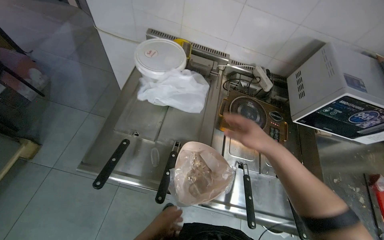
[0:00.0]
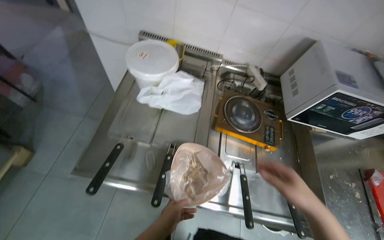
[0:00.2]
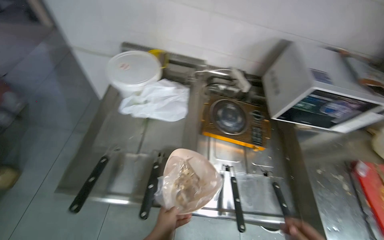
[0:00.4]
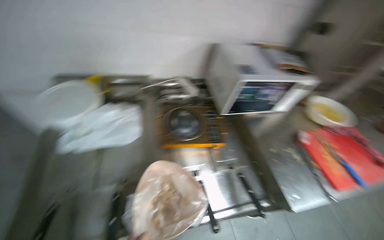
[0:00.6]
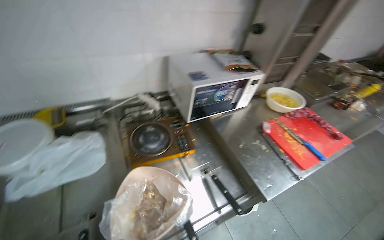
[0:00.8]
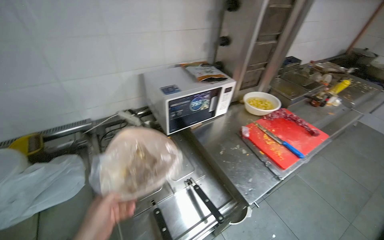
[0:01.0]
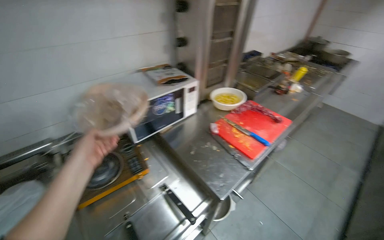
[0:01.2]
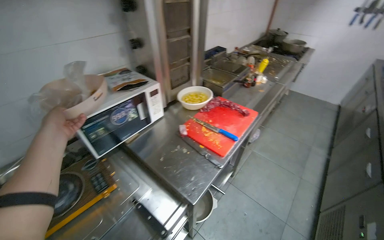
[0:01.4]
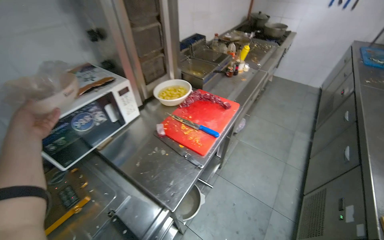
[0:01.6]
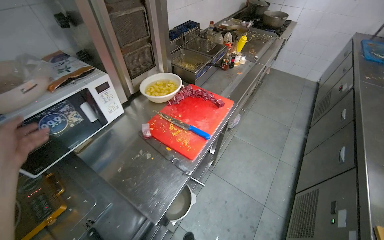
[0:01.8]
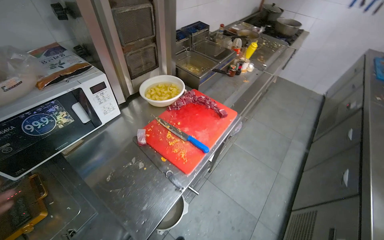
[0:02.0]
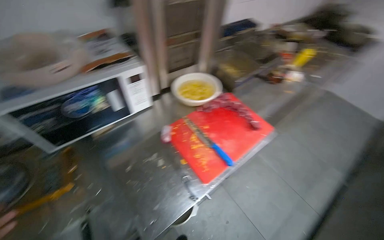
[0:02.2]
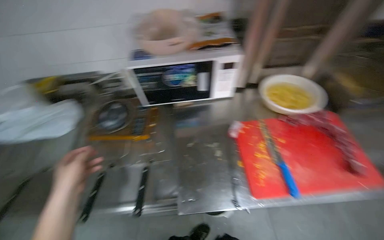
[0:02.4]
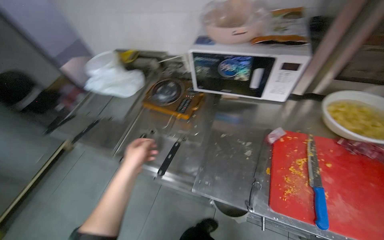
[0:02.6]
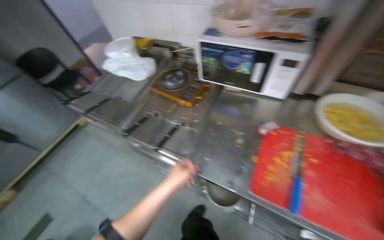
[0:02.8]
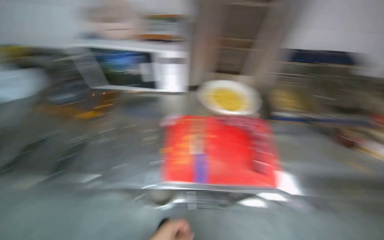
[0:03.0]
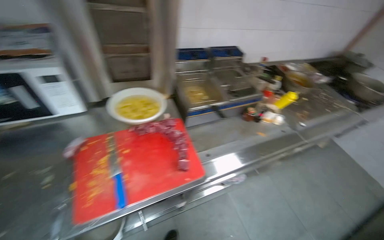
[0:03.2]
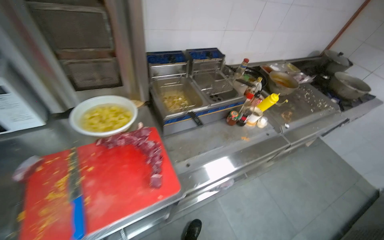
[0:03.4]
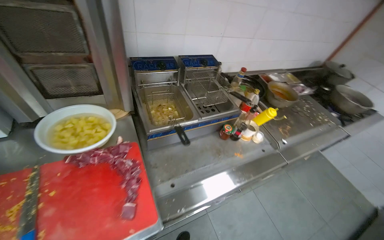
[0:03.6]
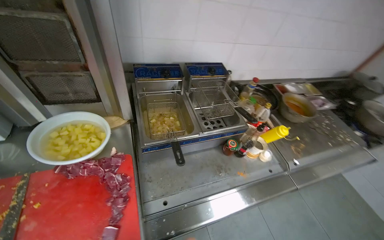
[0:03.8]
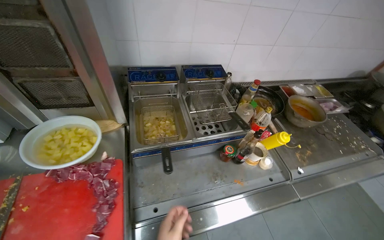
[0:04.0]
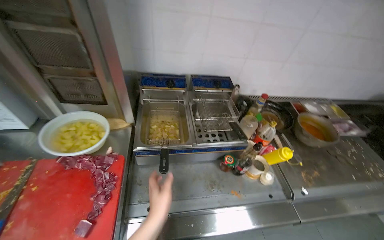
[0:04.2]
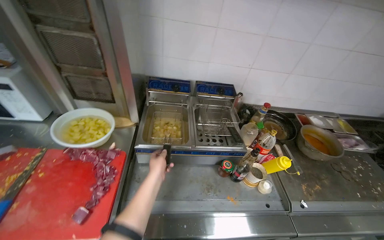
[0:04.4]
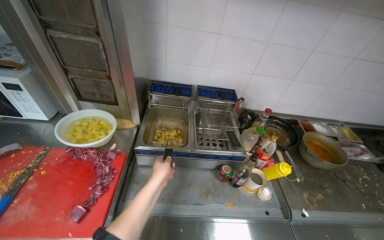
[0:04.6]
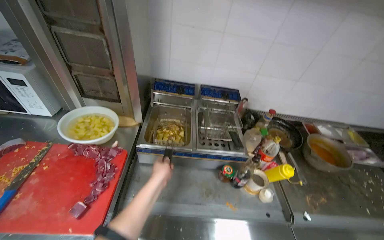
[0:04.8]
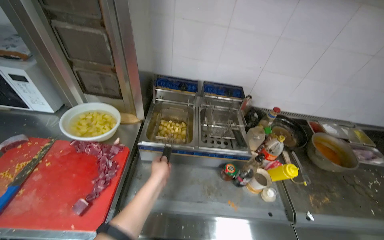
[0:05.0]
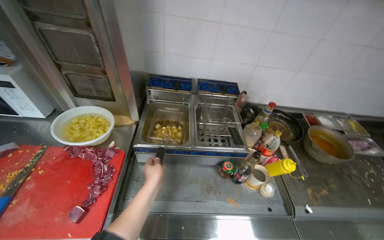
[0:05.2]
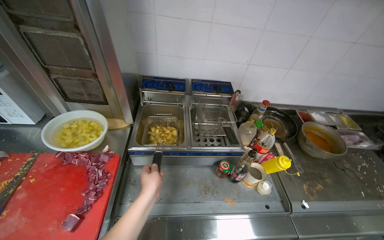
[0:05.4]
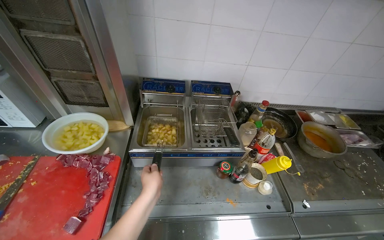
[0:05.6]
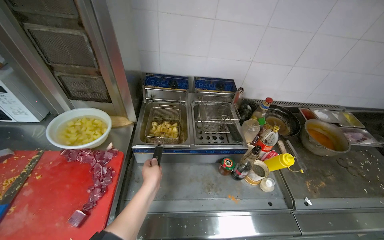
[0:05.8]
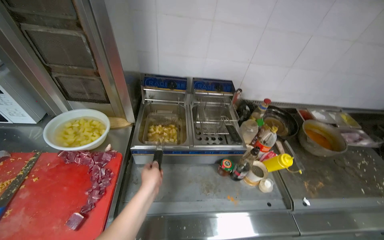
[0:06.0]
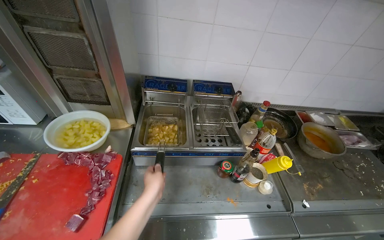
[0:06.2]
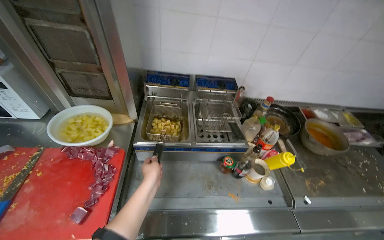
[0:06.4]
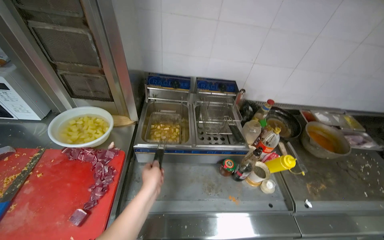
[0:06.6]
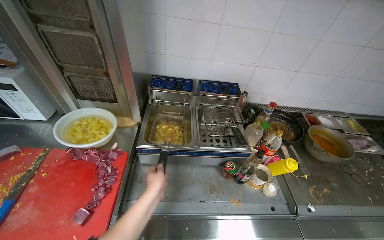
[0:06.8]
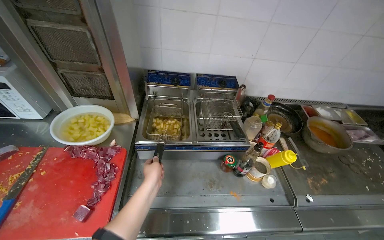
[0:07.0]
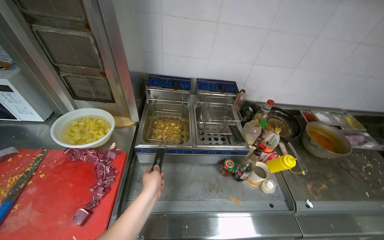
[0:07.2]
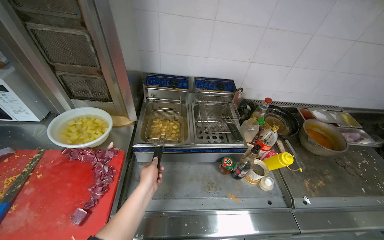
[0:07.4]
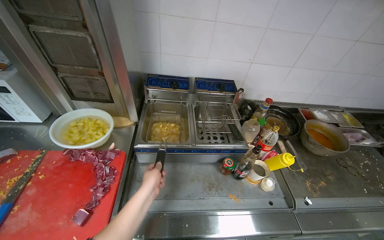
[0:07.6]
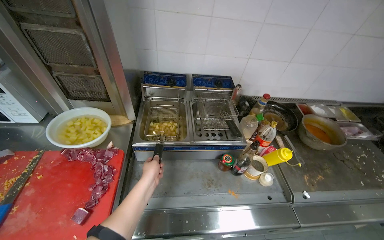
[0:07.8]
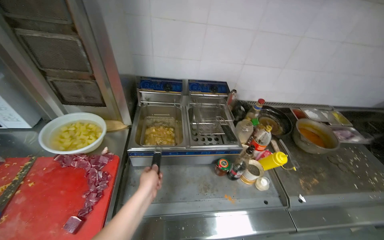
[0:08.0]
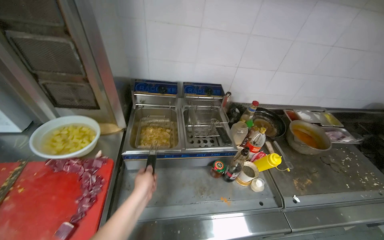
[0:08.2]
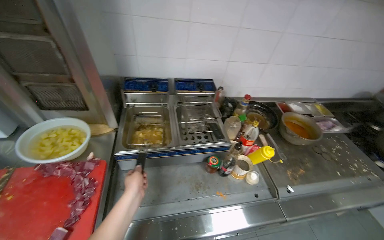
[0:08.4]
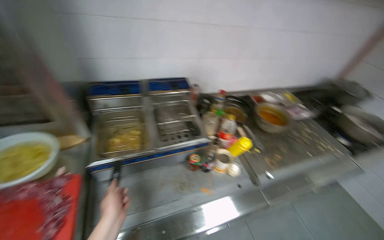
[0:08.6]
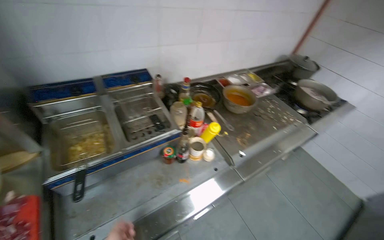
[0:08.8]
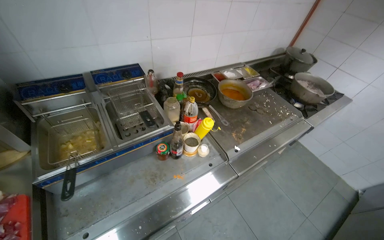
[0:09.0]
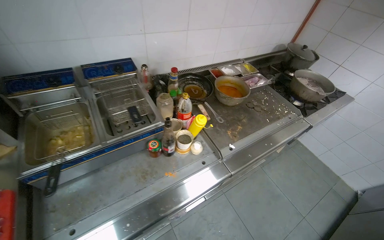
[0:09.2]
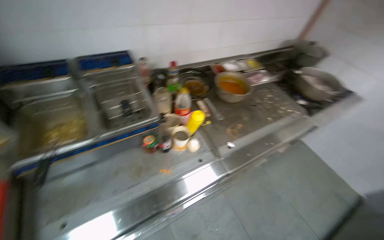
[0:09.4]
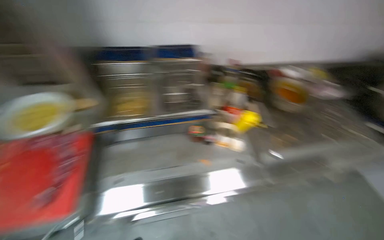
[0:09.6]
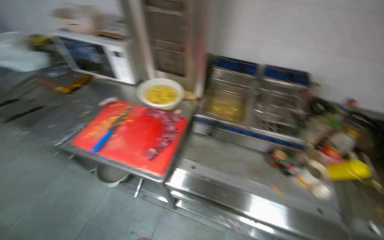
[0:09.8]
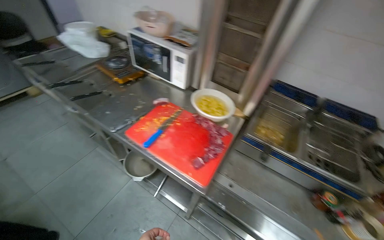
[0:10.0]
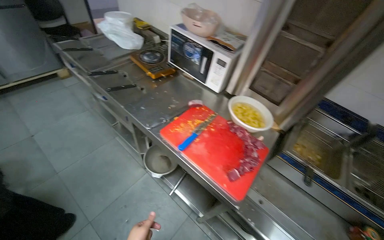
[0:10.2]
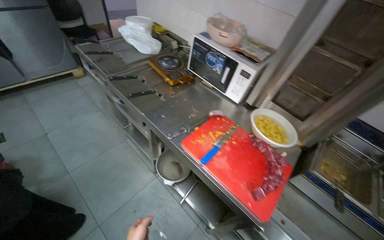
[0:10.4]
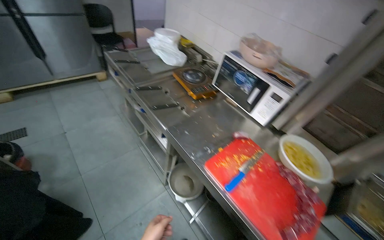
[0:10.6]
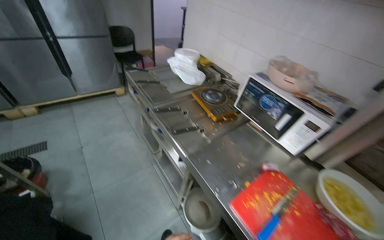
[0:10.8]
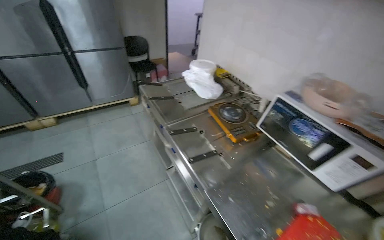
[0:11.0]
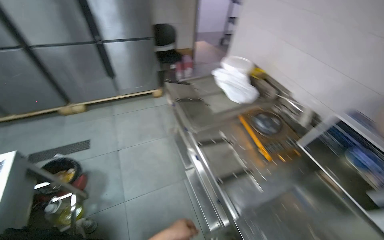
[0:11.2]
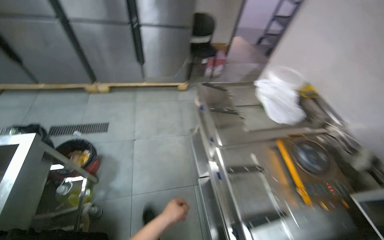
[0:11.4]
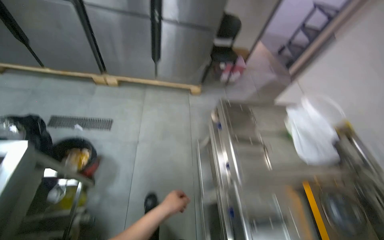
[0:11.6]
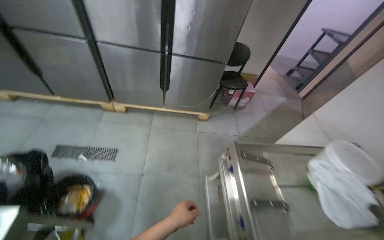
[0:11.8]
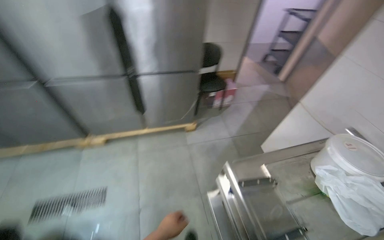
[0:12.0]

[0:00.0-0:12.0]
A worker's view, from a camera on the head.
Job: preparing food.
The whole recording: Preparing and portioning various ingredients. The worker prepares and portions various ingredients, including fried potatoes, chopped vegetables, and meat, onto plates.
0:00.0 to 0:01.6: The camera is carried roughly 70 cm. The wearer looks approximately 70 degrees further to the right.
0:01.6 to 0:03.0: The camera travels approximately 50 cm. The wearer's head swings some 60 degrees to the left.
0:03.0 to 0:04.4: The camera is carried about 60 cm.
0:07.6 to 0:09.0: The wearer looks about 30 degrees further to the right.
0:09.0 to 0:10.4: The camera is carried some 70 cm. The wearer's head swings roughly 75 degrees to the left.
0:10.4 to 0:12.0: The head travels approximately 1.5 m. The wearer's head swings about 30 degrees to the left.

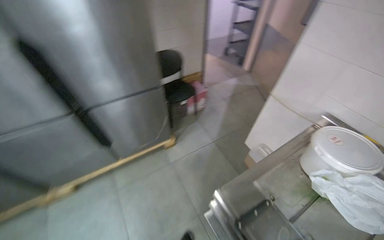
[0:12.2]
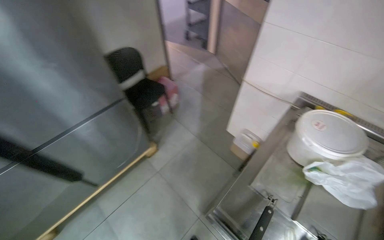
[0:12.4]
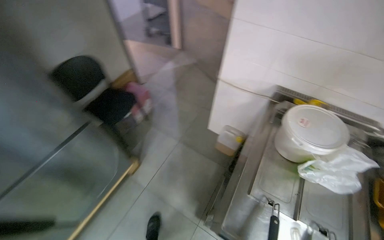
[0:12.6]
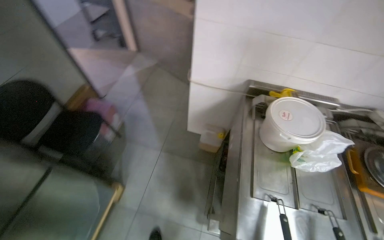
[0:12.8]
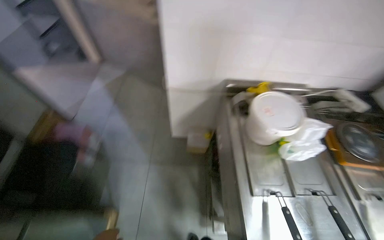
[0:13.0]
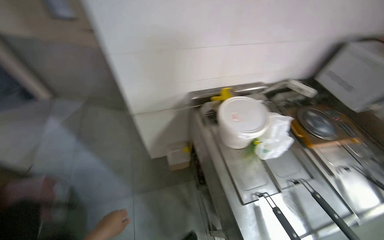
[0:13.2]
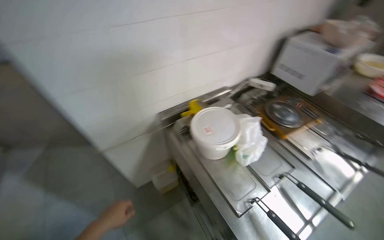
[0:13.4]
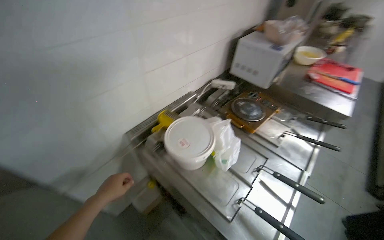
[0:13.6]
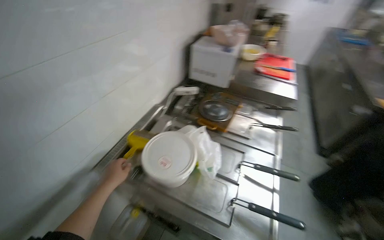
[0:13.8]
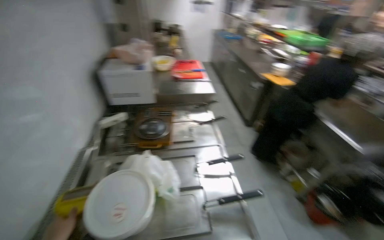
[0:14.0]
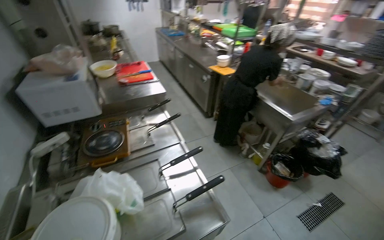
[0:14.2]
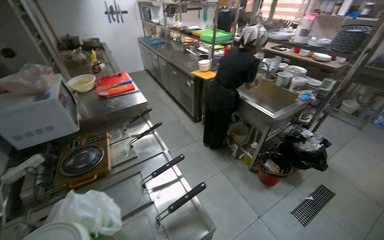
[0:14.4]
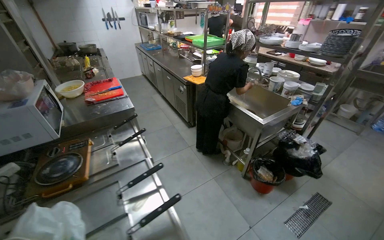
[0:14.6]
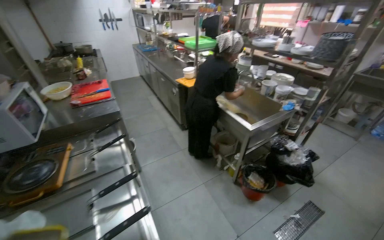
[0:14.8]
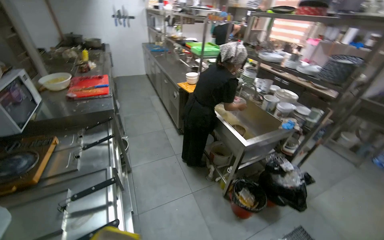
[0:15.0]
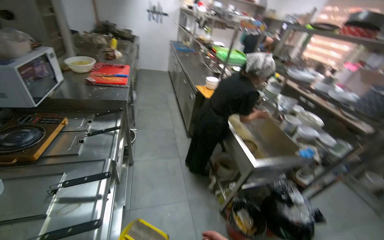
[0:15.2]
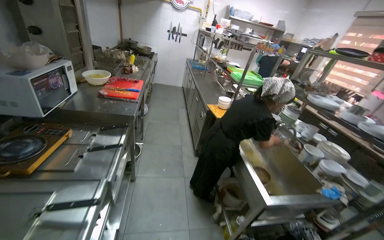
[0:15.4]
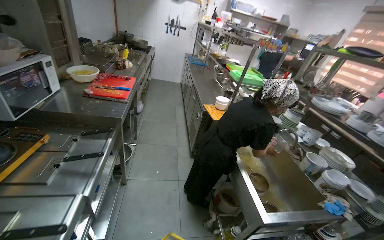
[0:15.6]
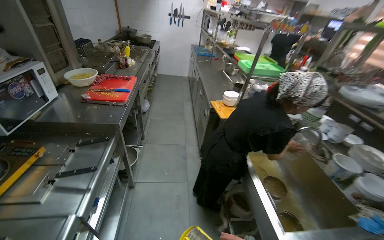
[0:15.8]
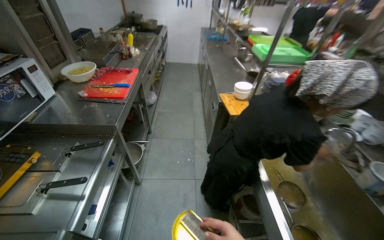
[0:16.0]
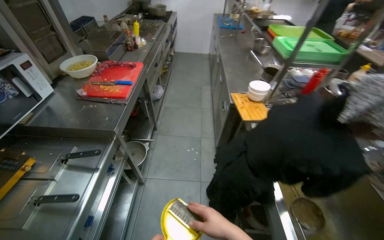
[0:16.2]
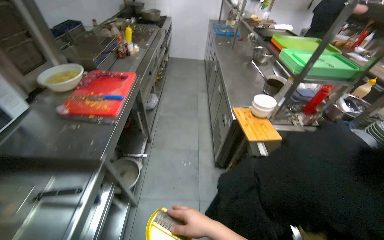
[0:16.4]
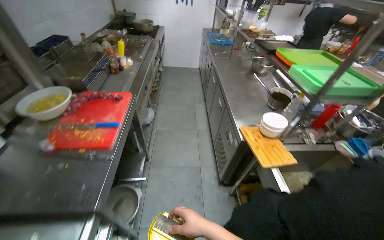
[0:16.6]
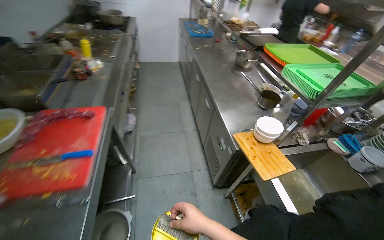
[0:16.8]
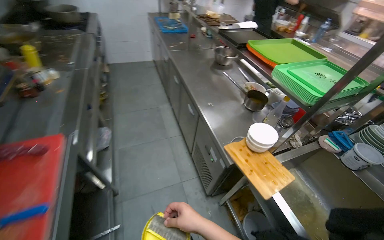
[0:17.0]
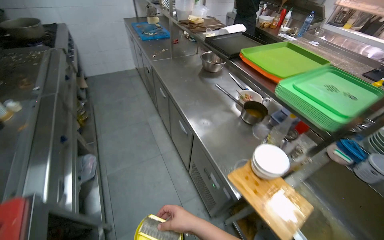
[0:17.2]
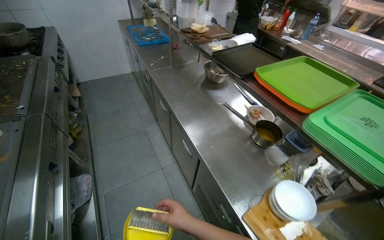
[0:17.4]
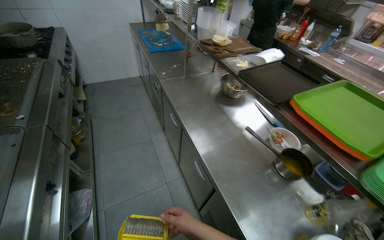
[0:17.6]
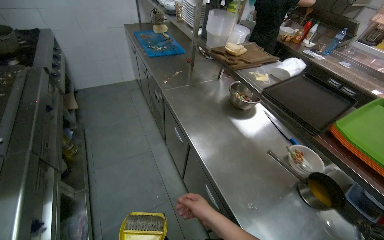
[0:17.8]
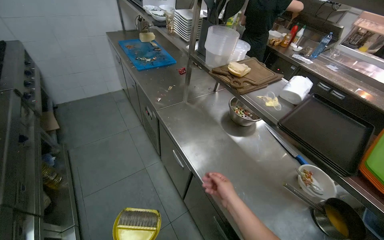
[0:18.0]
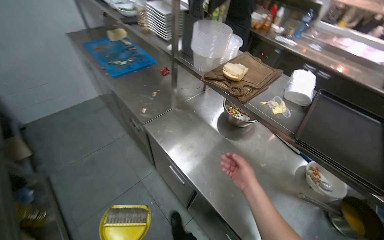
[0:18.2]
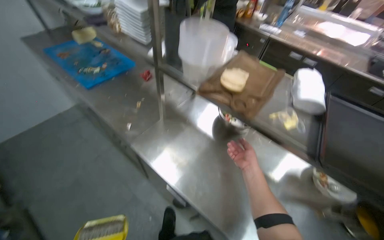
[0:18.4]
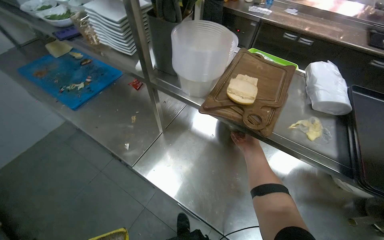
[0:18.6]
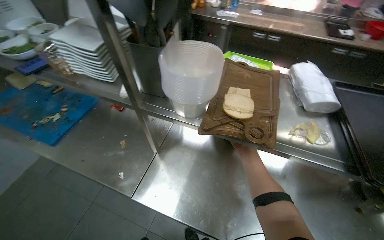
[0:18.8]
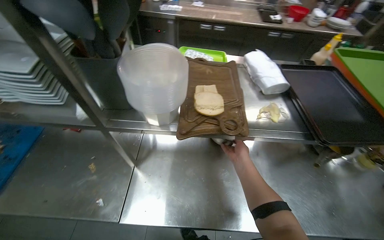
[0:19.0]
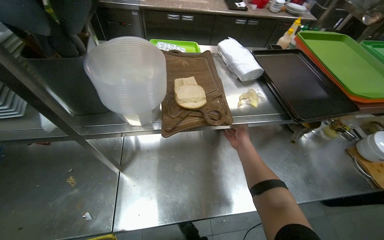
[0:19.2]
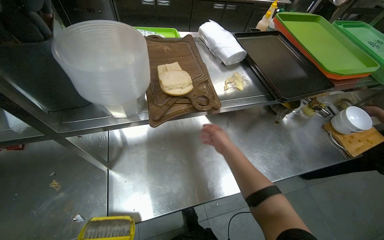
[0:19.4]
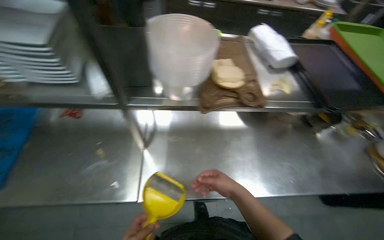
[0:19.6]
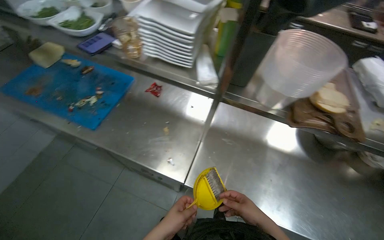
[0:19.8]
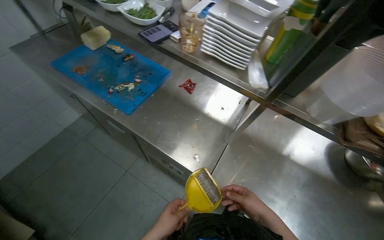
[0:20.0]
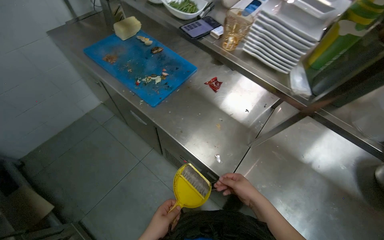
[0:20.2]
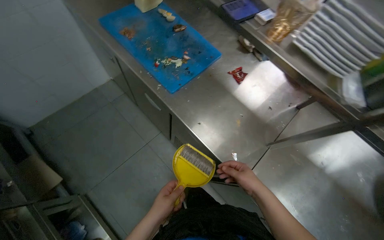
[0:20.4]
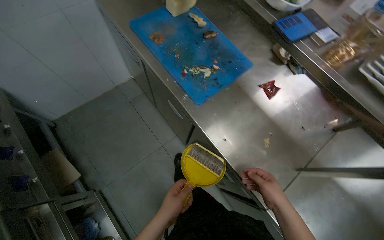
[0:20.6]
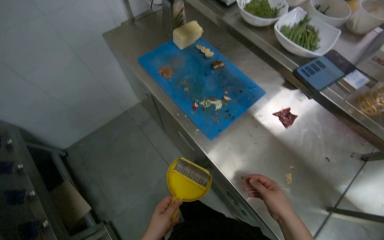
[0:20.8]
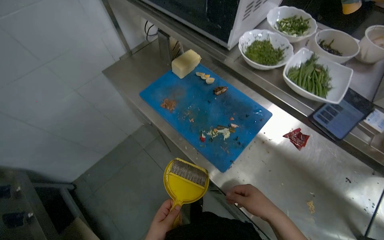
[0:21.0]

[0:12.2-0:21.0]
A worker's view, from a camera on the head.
Job: preparing food.
The whole recording: Preparing and portioning various ingredients. The worker prepares and portions various ingredients, including fried potatoes, chopped vegetables, and meat, onto plates.
0:12.2 to 0:13.6: The camera travels some 60 cm. The wearer looks some 105 degrees further to the right.
0:13.6 to 0:15.2: The head travels approximately 50 cm. The head rotates roughly 55 degrees to the right.
0:15.2 to 0:16.6: The camera travels some 1 m.
0:16.6 to 0:18.0: The camera is carried roughly 1.5 m. The head turns to the right by approximately 30 degrees.
0:18.0 to 0:19.6: The camera travels approximately 60 cm. The wearer looks about 60 degrees further to the right. The camera pitches downward, by roughly 15 degrees.
0:19.6 to 0:21.0: The camera is carried approximately 70 cm. The wearer's head swings approximately 50 degrees to the left.
